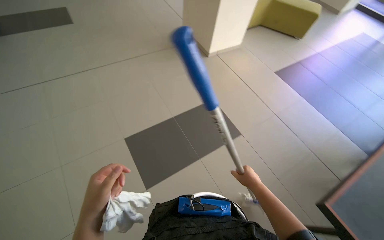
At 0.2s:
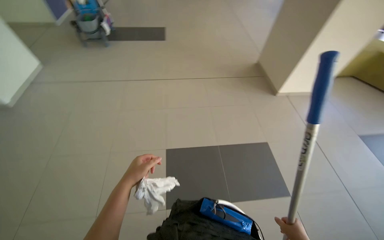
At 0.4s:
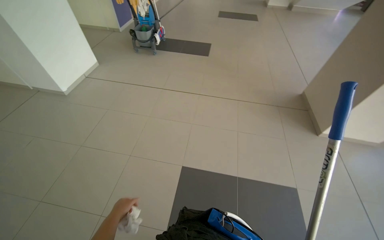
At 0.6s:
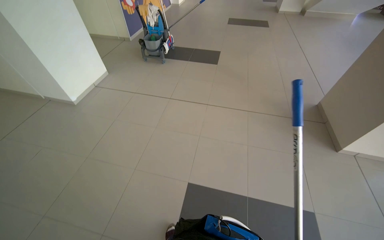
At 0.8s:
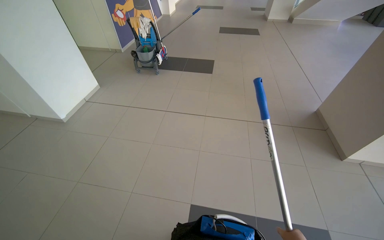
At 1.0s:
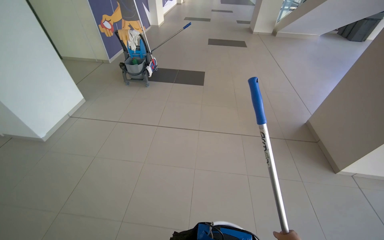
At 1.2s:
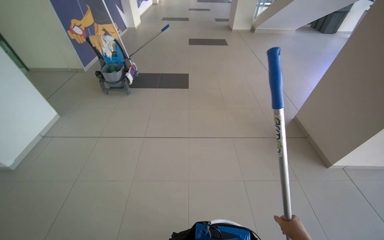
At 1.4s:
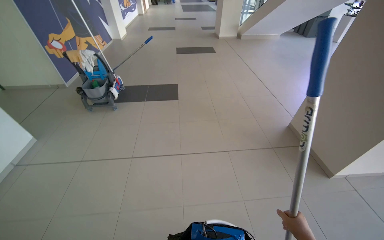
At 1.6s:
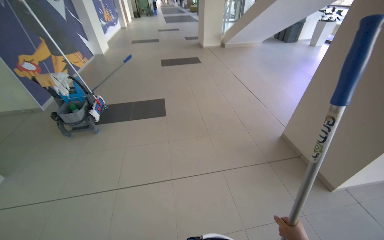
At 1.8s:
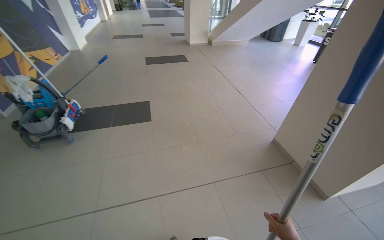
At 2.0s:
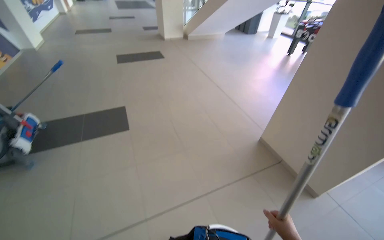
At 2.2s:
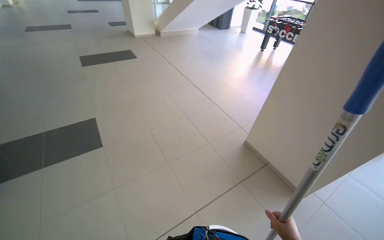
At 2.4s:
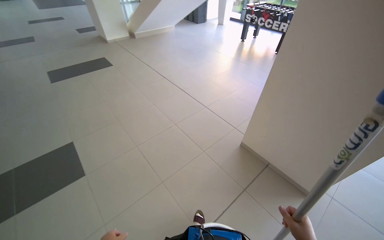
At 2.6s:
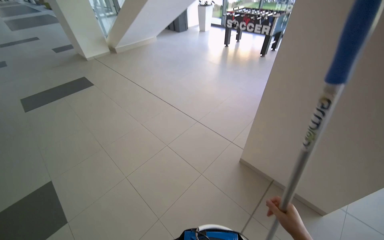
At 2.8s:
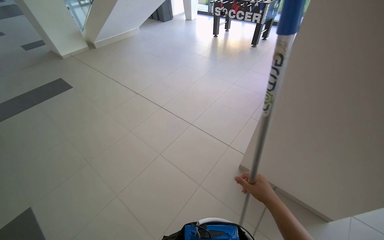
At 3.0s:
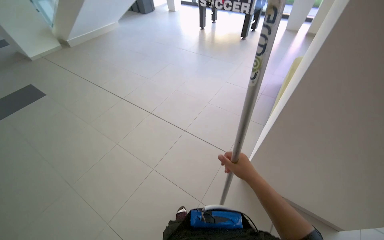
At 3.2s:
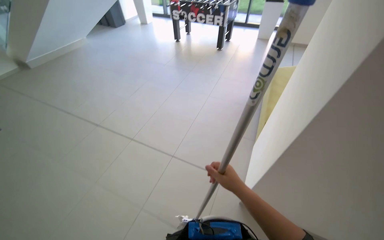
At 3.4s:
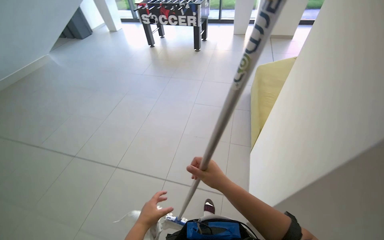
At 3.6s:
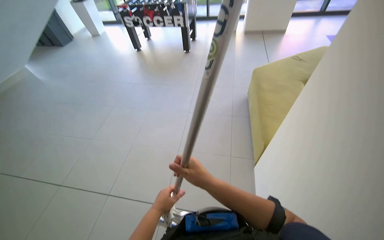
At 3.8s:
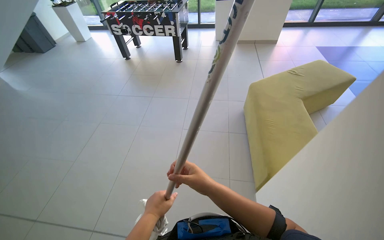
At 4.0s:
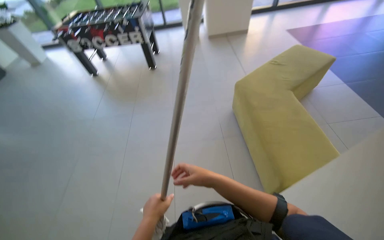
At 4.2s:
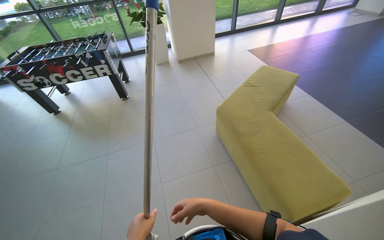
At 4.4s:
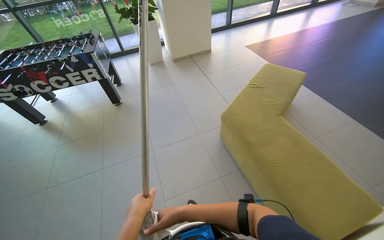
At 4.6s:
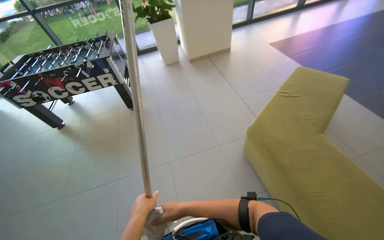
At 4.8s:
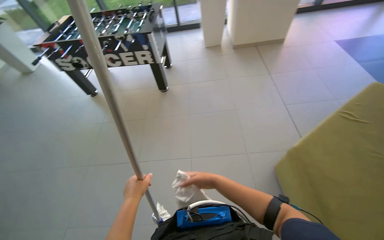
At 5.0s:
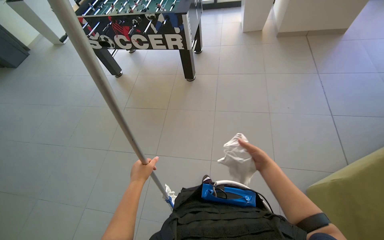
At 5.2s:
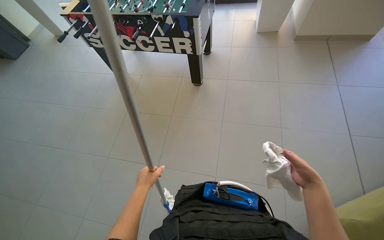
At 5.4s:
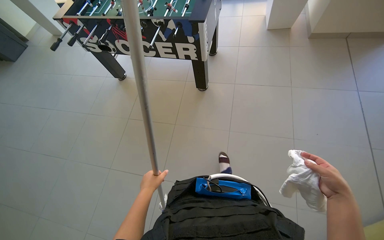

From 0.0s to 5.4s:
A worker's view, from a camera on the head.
Job: wiping surfaces.
The whole recording: Cleaning ping-pong table. The worker cleans the ping-pong table using a long-handled tool with a cloth.
From 0.0s to 1.4s: The wearer moves some 70 cm. The view tips upward by some 15 degrees.
From 1.4s to 2.8s: The camera travels approximately 1.5 m. The head turns to the right by some 45 degrees.

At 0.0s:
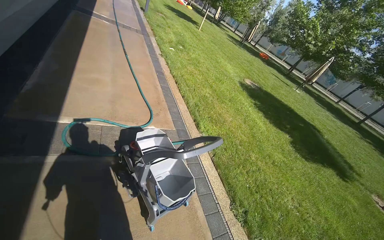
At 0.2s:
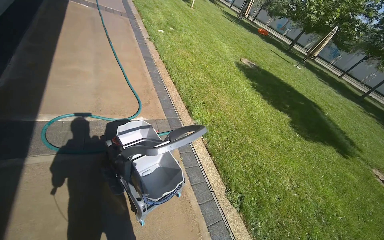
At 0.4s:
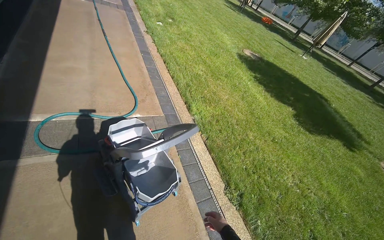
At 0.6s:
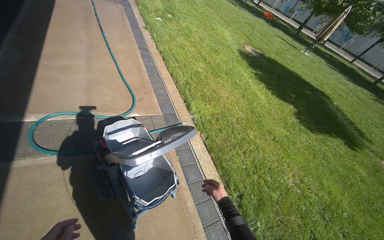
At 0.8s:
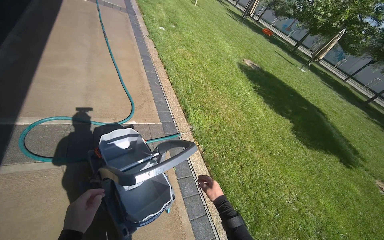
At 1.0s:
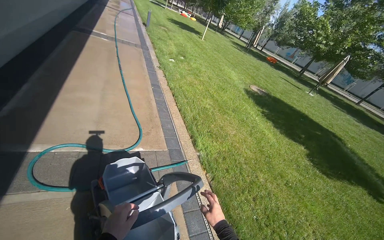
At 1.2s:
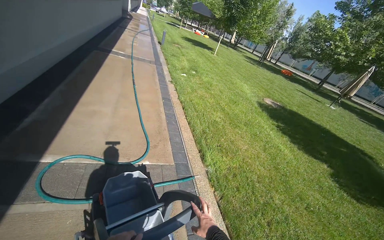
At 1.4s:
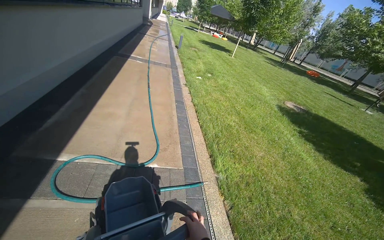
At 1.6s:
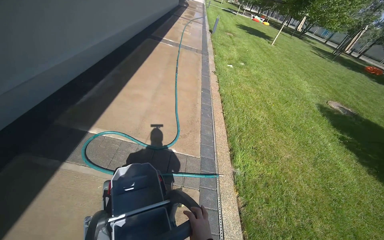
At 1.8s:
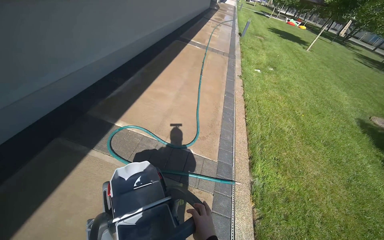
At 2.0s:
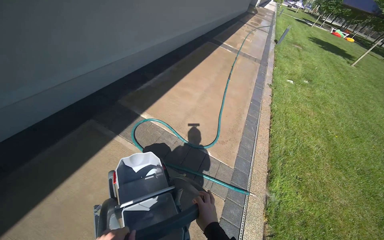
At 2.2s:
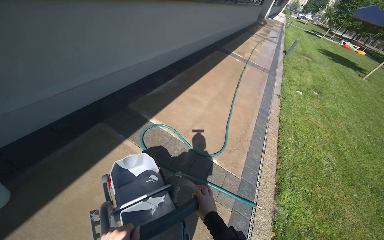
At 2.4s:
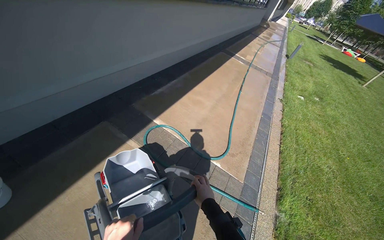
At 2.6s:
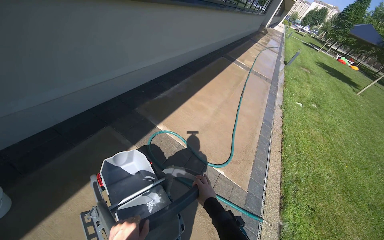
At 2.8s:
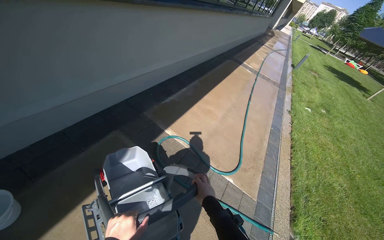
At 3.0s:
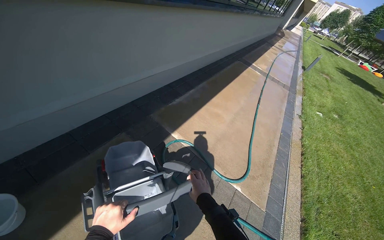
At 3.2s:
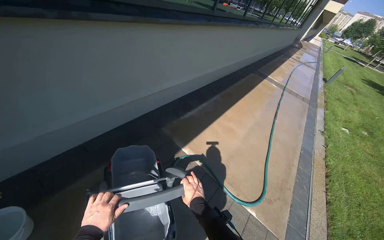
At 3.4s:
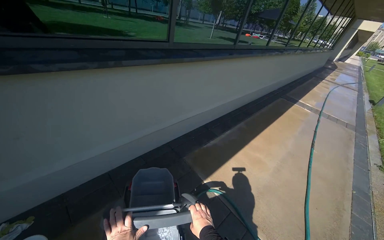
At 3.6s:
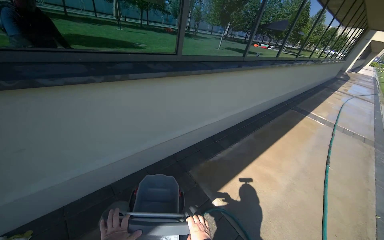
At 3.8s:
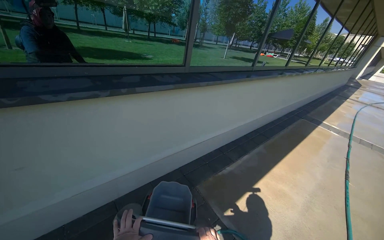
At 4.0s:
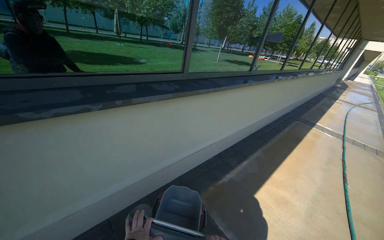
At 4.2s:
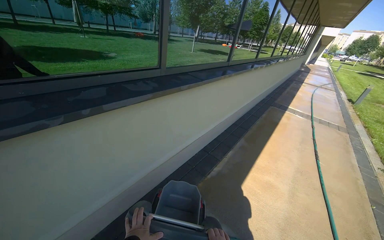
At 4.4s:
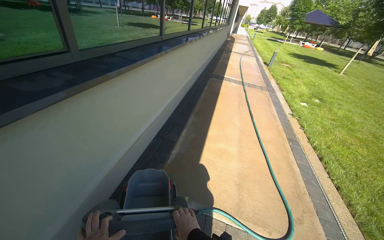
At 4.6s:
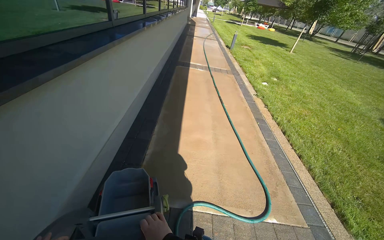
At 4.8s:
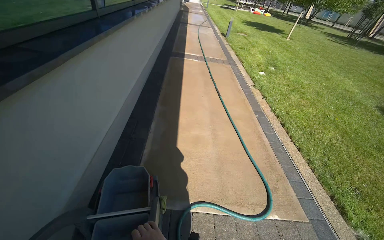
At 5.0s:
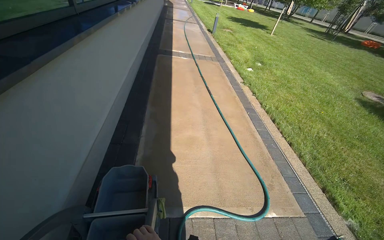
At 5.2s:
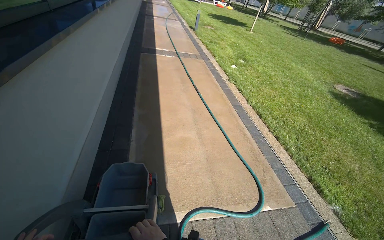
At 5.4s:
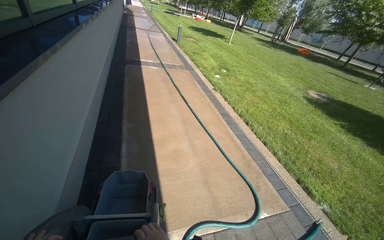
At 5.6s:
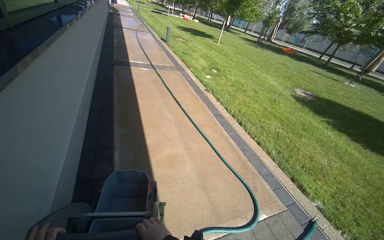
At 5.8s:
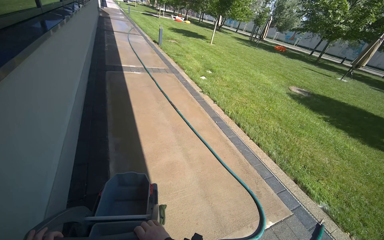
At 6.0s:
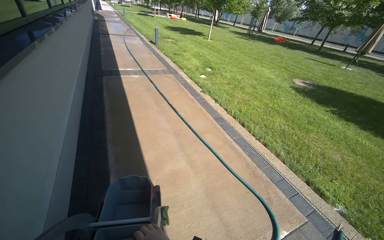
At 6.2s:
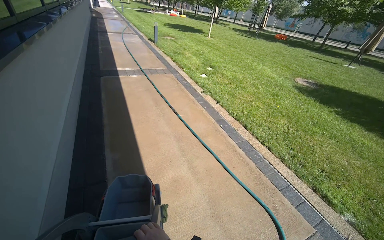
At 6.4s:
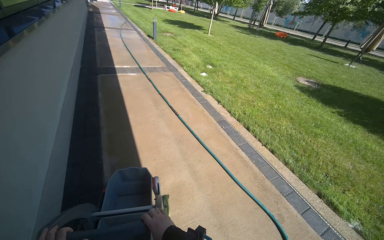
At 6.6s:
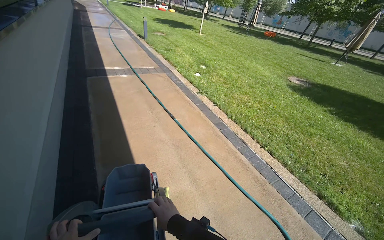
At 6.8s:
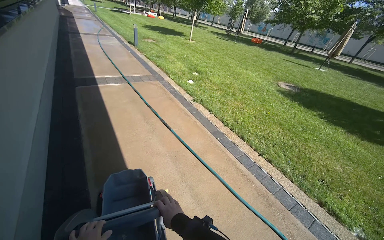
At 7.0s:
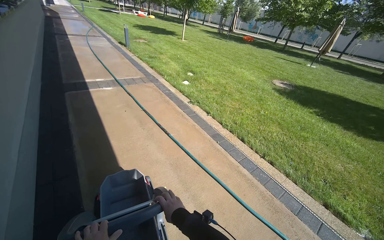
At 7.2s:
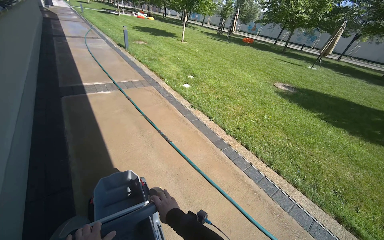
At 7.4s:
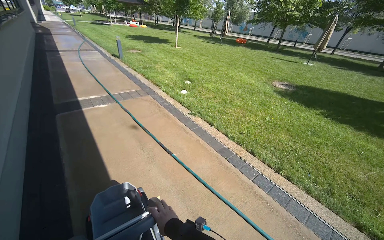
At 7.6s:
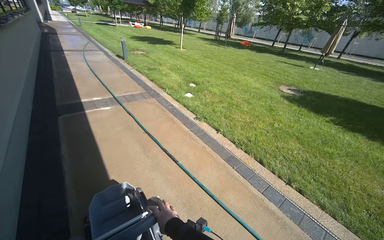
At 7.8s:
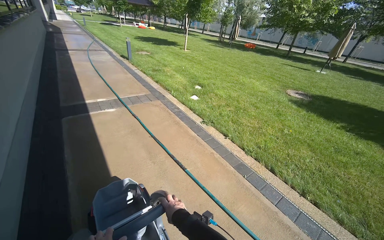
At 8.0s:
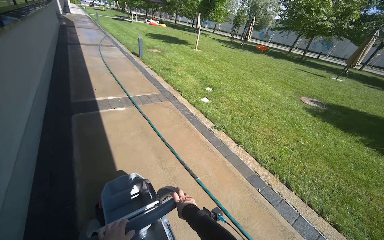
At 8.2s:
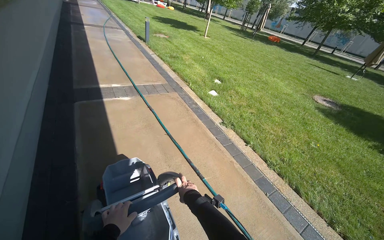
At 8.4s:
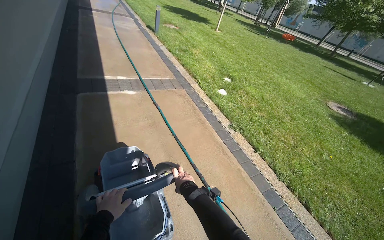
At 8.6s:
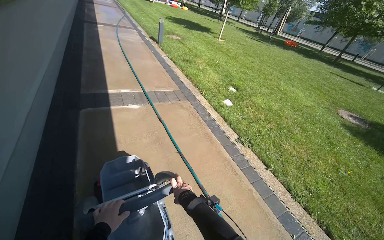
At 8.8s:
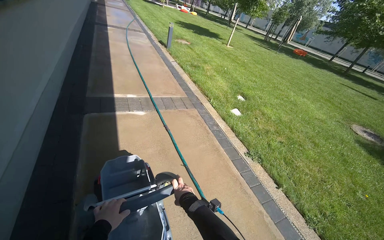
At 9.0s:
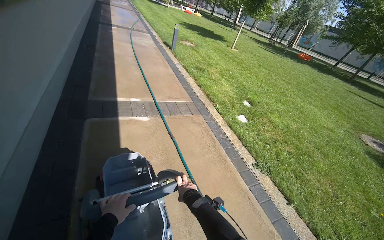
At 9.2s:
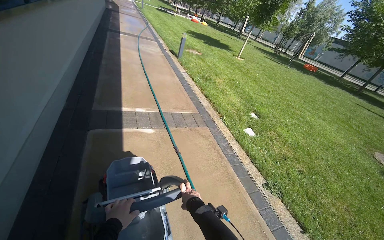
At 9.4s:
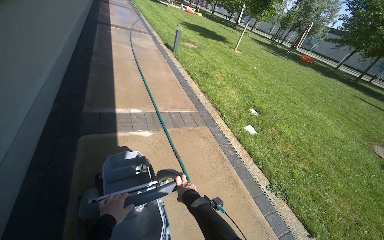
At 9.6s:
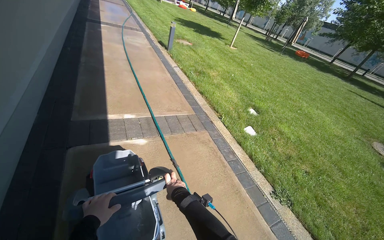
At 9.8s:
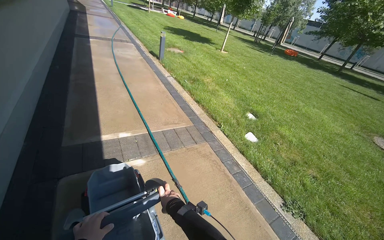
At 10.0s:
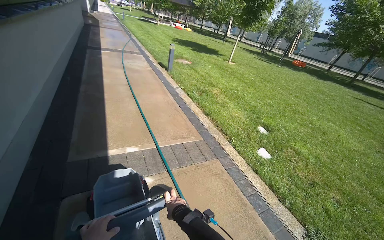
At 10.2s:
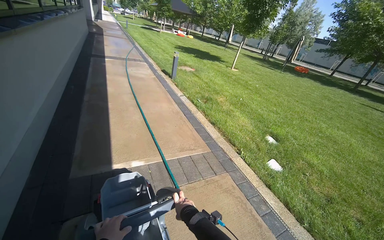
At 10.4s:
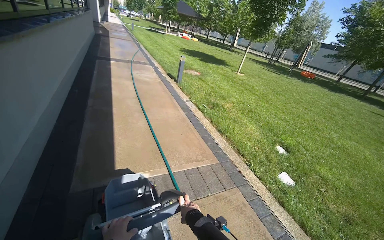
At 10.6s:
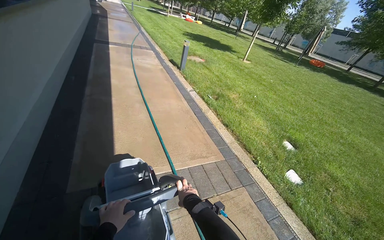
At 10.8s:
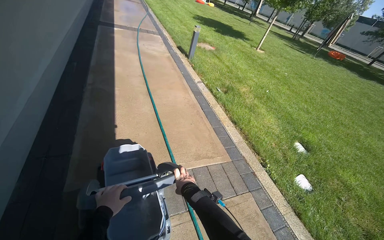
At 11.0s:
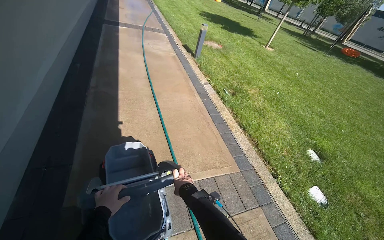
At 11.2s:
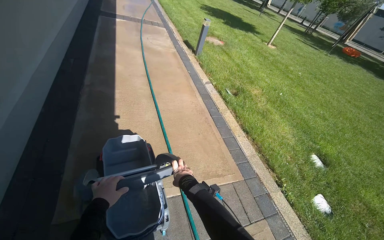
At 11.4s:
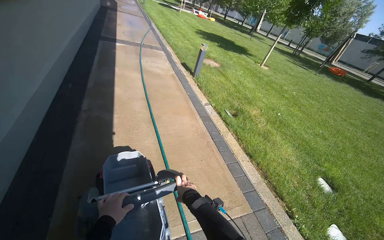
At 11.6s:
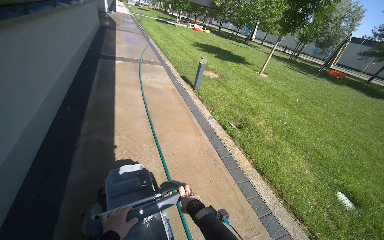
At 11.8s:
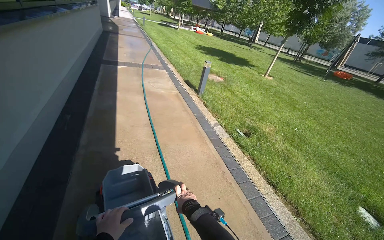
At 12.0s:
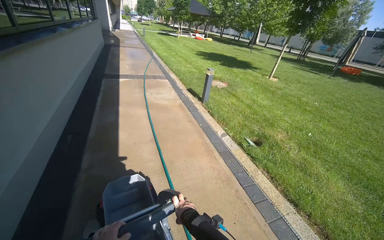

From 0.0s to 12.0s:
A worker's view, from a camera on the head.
Job: organizing items.
The whole recording: Moving a Cleaning Cart. The worker pushes the cleaning cart to another location.
From 0.0s to 1.6s: The camera is carried some 60 cm. The camera is aimed approximately 25 degrees further to the left.
From 1.6s to 3.0s: The wearer moves roughly 50 cm. The wearer looks some 30 degrees further to the left.
From 3.0s to 4.4s: The camera travels some 60 cm.
From 4.4s to 6.0s: The head travels about 80 cm. The wearer looks roughly 40 degrees further to the right.
From 6.0s to 7.6s: The head travels some 1 m.
From 7.6s to 9.0s: The head travels about 1 m.
From 9.0s to 10.4s: The wearer moves some 1 m.
From 10.4s to 12.0s: The camera is carried approximately 1.5 m.

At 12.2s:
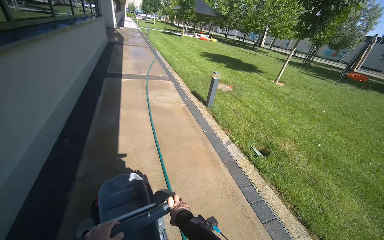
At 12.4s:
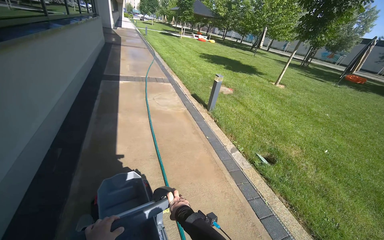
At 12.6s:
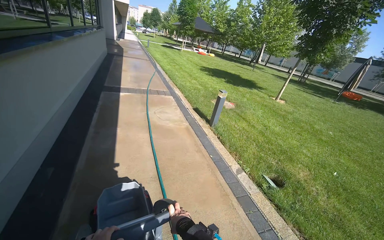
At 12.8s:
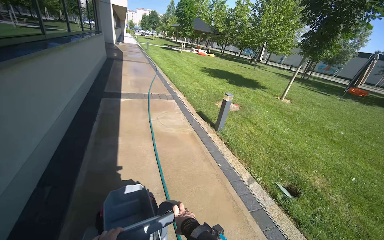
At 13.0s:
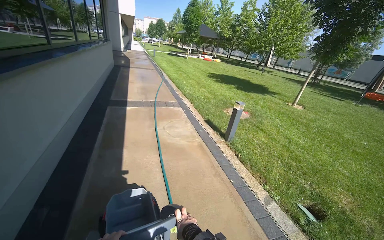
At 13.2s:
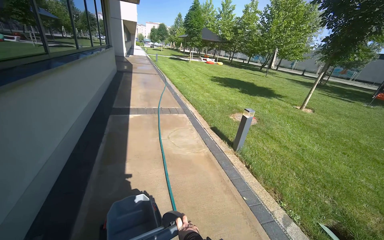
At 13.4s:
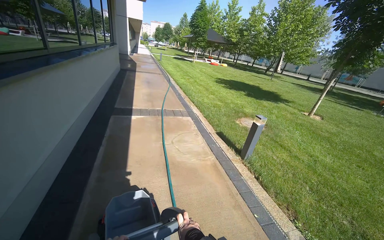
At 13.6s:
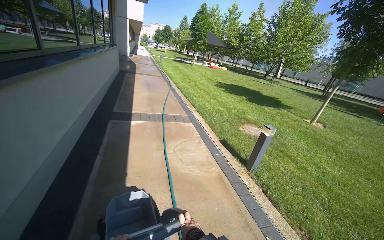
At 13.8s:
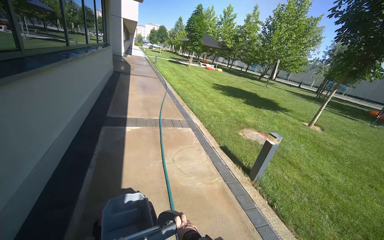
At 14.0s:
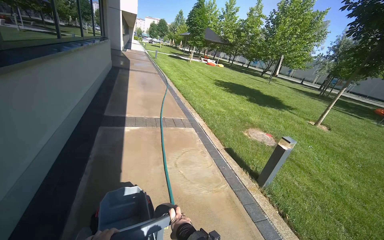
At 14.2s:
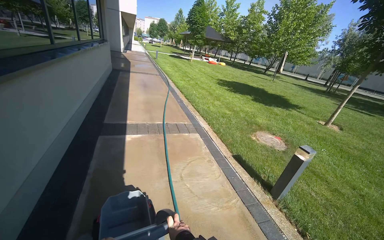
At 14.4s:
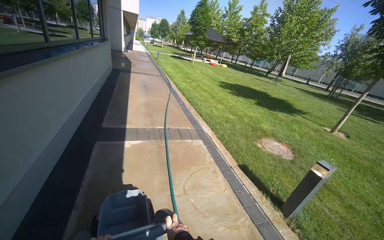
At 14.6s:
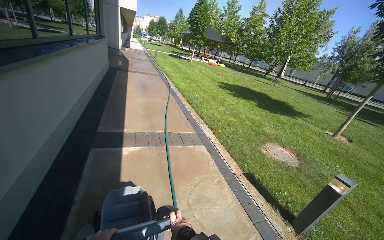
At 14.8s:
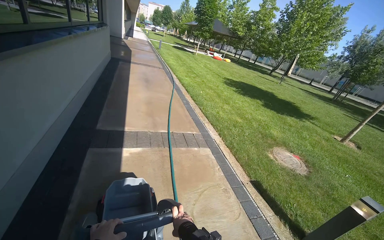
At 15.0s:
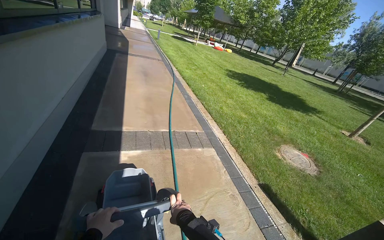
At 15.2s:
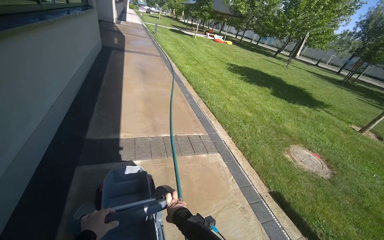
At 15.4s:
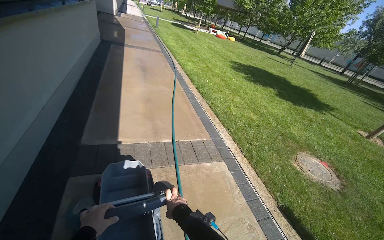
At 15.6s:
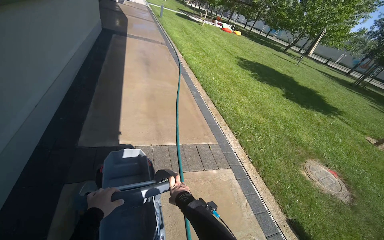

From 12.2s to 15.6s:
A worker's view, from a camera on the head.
Job: organizing items.
The whole recording: Moving a Cleaning Cart. The worker pushes the cleaning cart to another location.
From 12.2s to 13.8s: The camera travels roughly 1.5 m.
From 13.8s to 15.6s: The head travels approximately 2 m. The camera pitches downward, by approximately 15 degrees.
